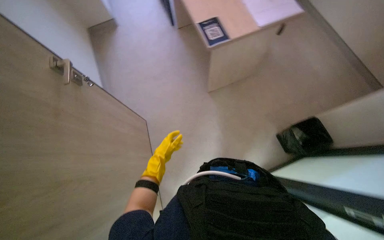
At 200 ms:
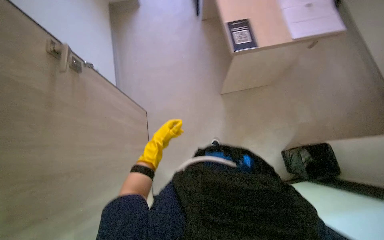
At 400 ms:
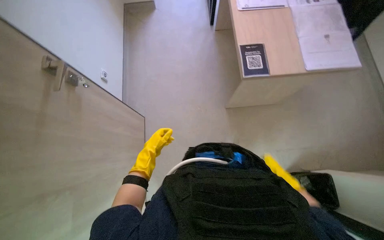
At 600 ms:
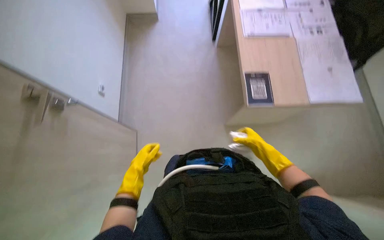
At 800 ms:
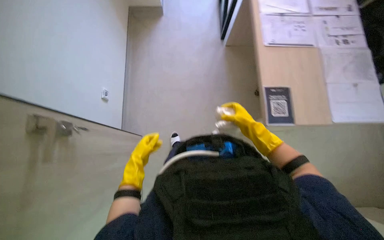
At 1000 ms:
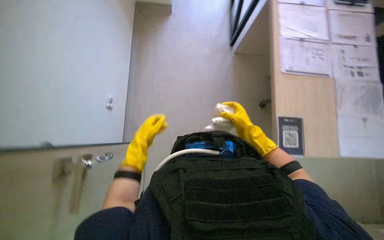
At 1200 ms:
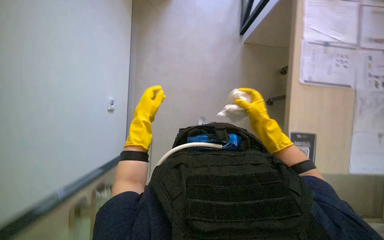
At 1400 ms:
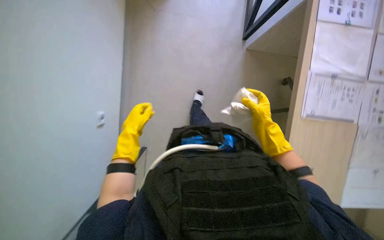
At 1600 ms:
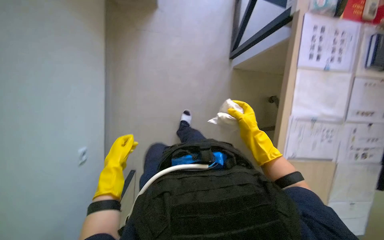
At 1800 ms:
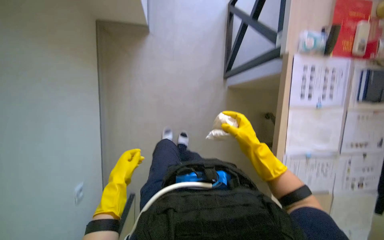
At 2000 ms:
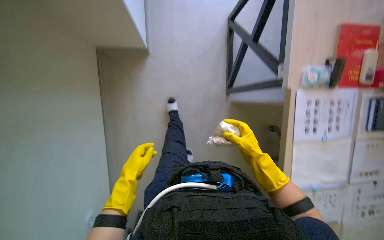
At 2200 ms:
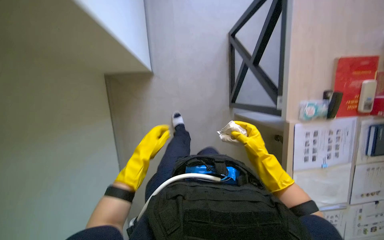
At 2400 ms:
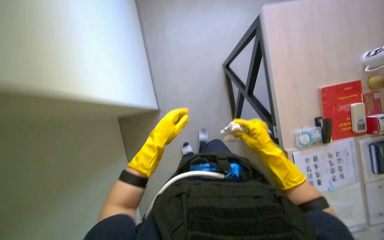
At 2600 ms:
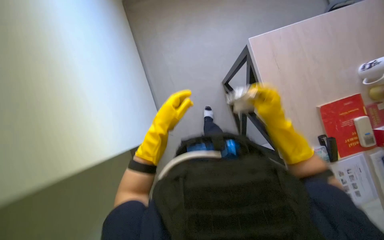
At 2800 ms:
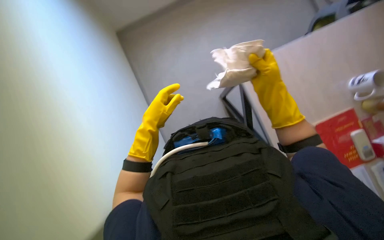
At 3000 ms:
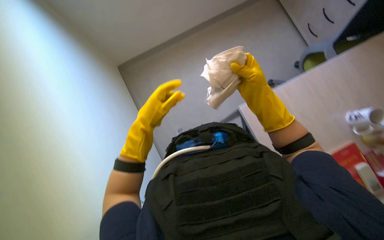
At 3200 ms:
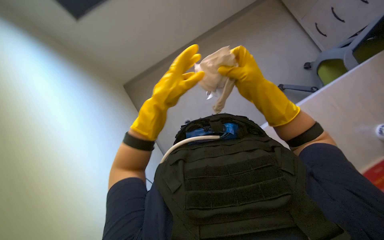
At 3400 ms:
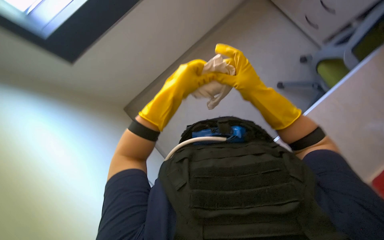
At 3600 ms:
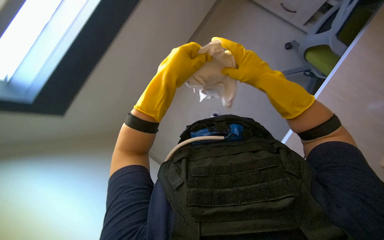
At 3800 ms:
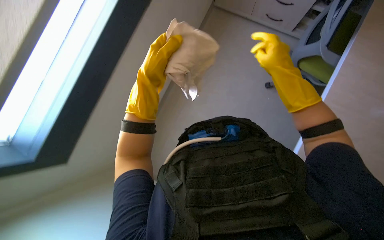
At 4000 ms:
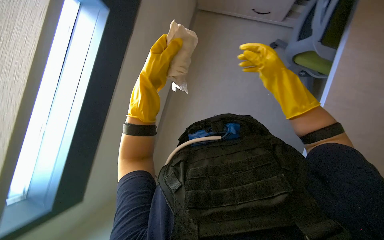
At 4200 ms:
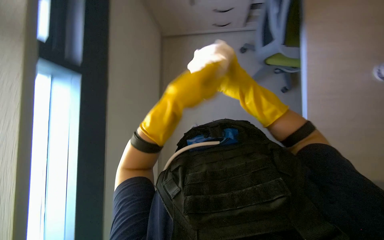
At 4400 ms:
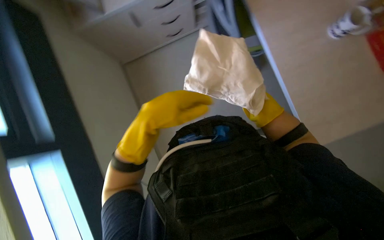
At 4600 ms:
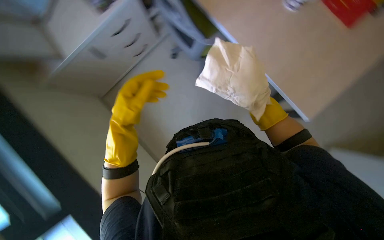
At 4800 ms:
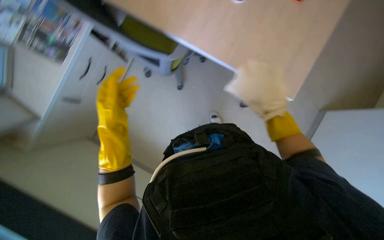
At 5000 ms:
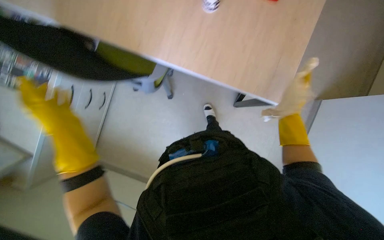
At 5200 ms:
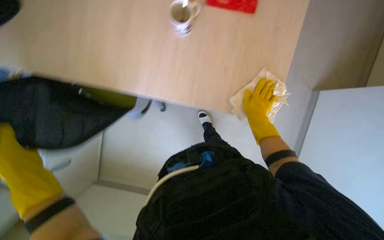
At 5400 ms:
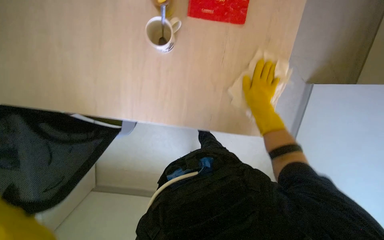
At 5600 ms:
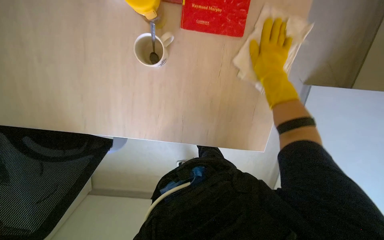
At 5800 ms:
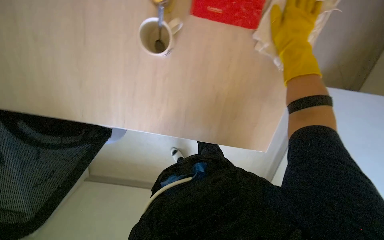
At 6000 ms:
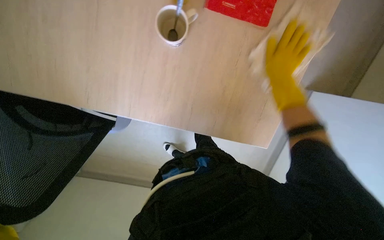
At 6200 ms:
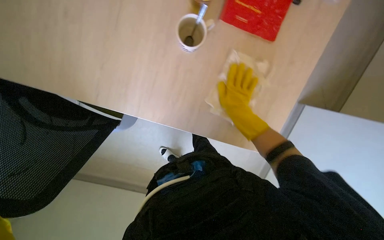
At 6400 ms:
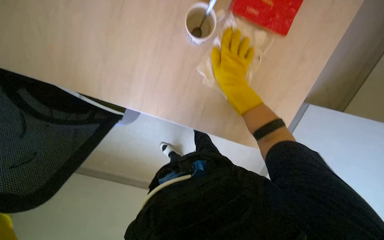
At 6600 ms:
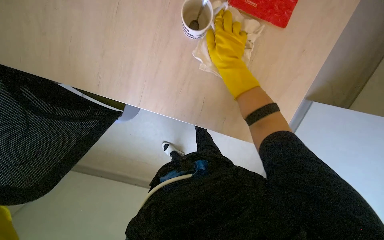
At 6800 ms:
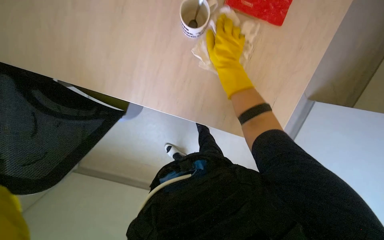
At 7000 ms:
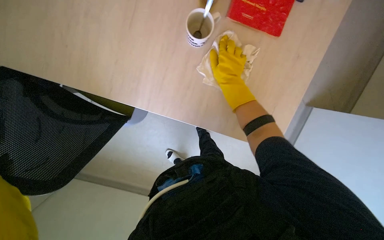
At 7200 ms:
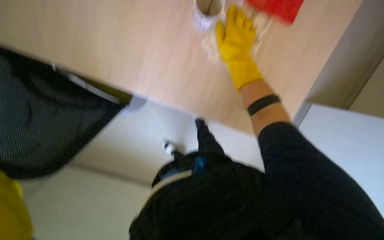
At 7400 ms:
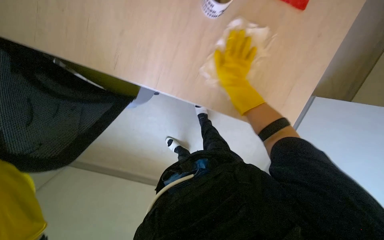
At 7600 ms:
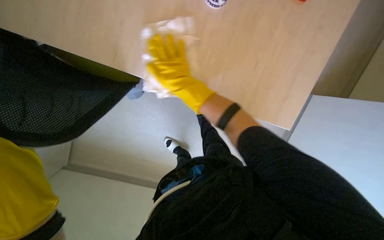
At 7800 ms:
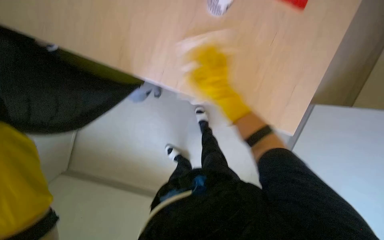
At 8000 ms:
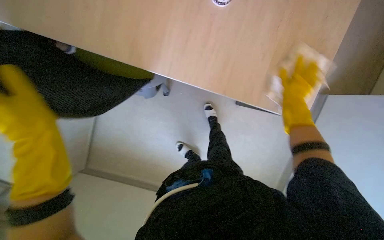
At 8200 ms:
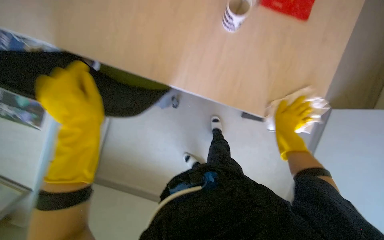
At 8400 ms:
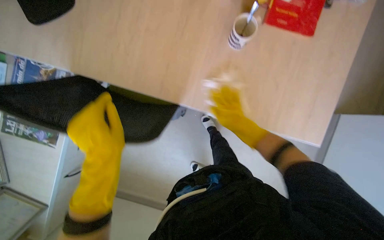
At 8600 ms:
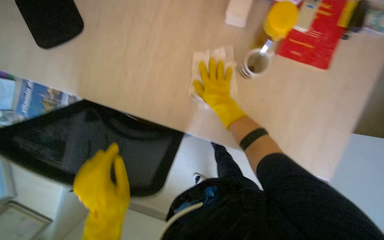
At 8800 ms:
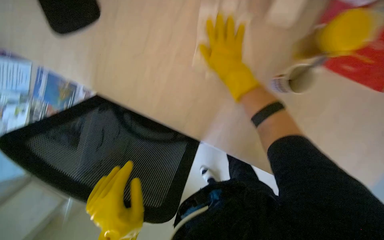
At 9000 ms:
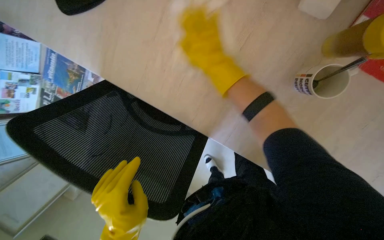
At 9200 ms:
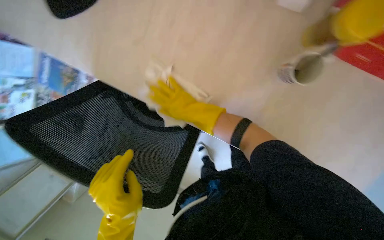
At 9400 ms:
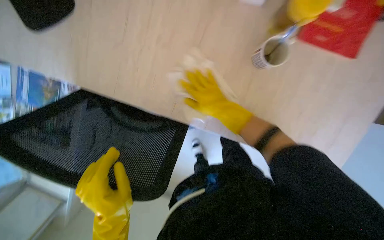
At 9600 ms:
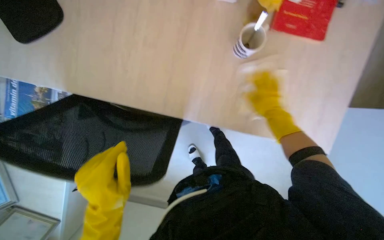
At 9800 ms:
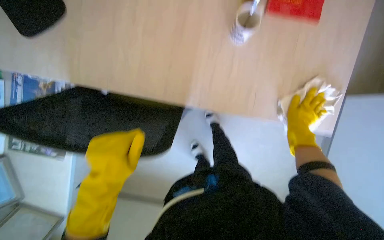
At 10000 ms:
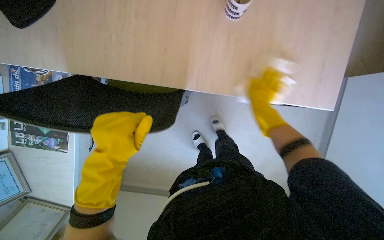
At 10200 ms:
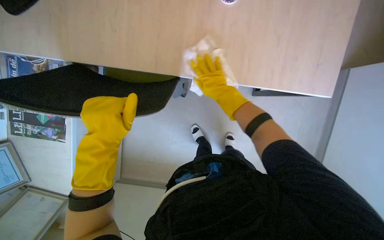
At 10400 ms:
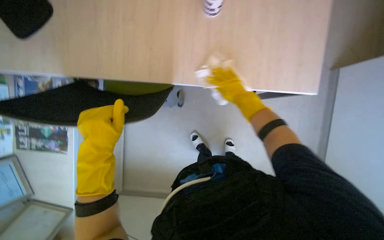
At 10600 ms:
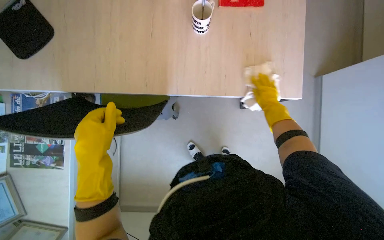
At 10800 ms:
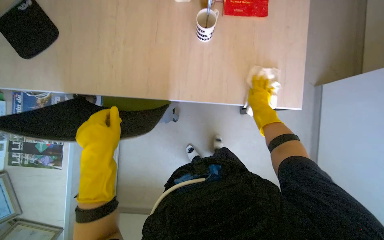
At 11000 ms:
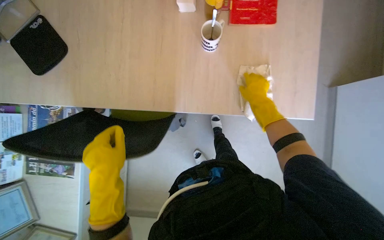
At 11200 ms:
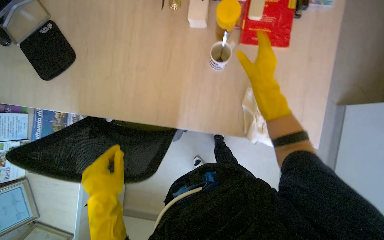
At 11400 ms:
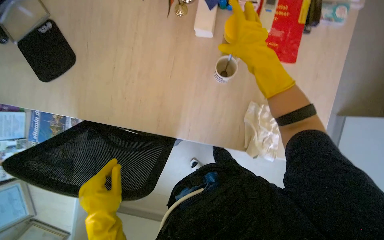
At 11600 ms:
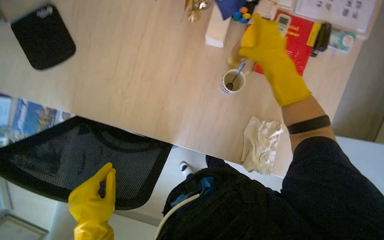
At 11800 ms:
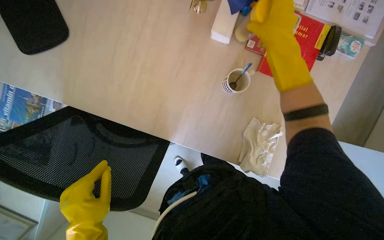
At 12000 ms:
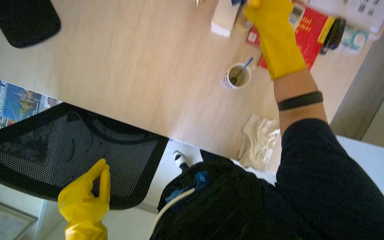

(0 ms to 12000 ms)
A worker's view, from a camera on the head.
Job: wiping surfaces.
The whole recording: Wiping office desk surface. The worker wipes the surface of an office desk with a white cloth.
0 ms - 1600 ms: The left hand shifts approximately 20 cm to the left, and goes up the picture and returns, roughly 35 cm each way.
1600 ms - 3000 ms: The camera is carried about 60 cm. The view tips upward by some 20 degrees.
3000 ms - 4400 ms: The right hand is displaced to the right and down the picture by roughly 20 cm, while the left hand is displaced nearer to the camera by some 20 cm.
4400 ms - 6000 ms: The right hand swings nearer and farther, approximately 30 cm each way, with 3 reversals.
6000 ms - 7600 ms: The right hand is displaced to the left by roughly 35 cm.
7600 ms - 9000 ms: The head turns to the left by approximately 20 degrees. The right hand goes some 15 cm up the picture, and goes to the right and returns, roughly 35 cm each way.
9000 ms - 10400 ms: The right hand moves left and right over about 40 cm, changing direction 2 times.
10400 ms - 12000 ms: The right hand shifts approximately 50 cm up the picture.

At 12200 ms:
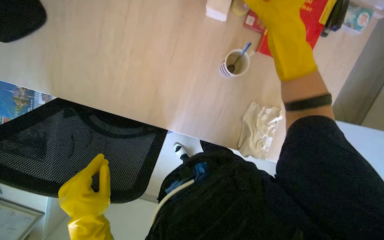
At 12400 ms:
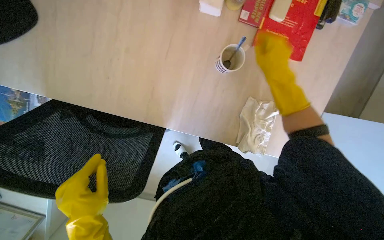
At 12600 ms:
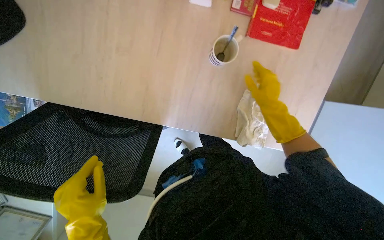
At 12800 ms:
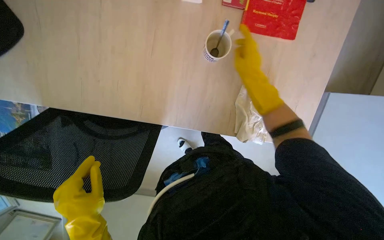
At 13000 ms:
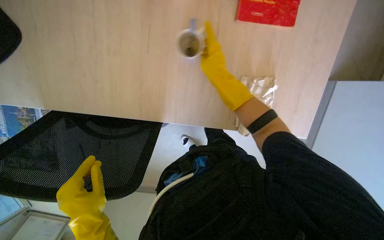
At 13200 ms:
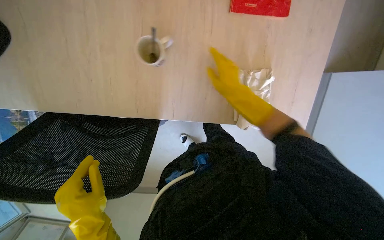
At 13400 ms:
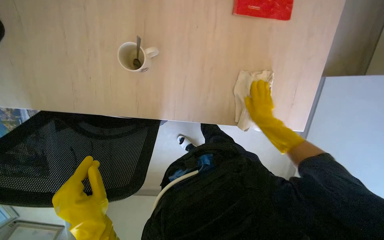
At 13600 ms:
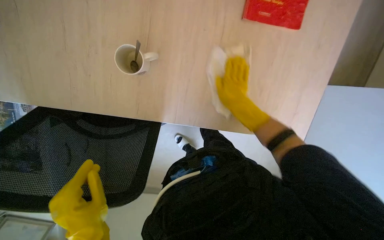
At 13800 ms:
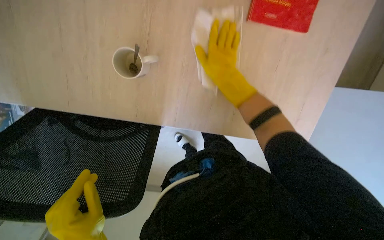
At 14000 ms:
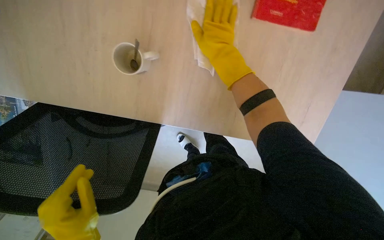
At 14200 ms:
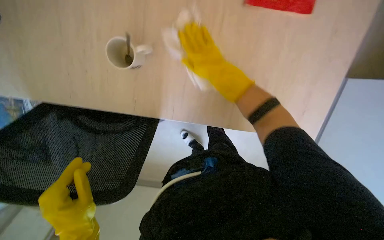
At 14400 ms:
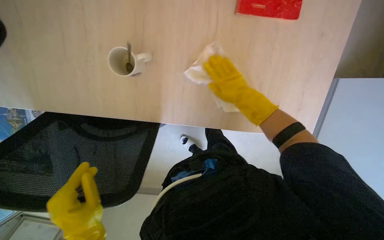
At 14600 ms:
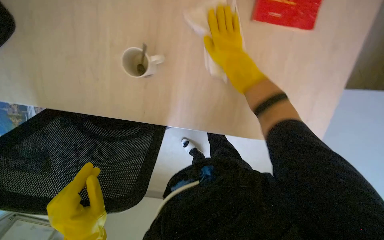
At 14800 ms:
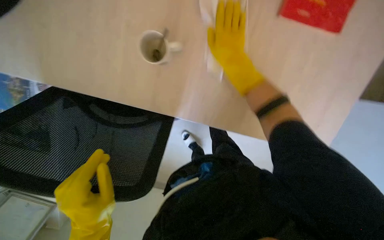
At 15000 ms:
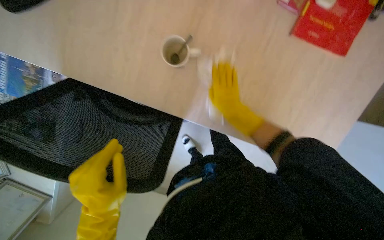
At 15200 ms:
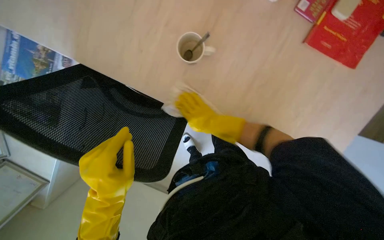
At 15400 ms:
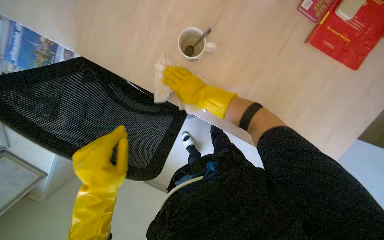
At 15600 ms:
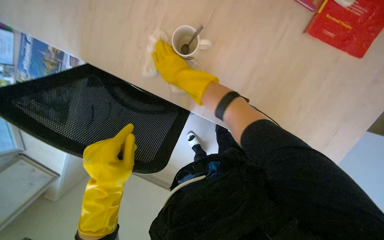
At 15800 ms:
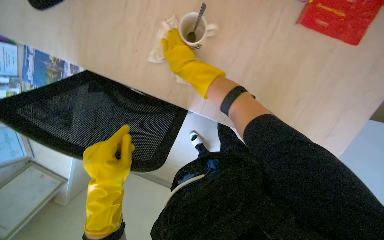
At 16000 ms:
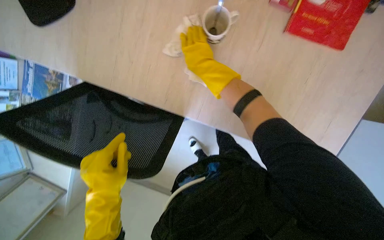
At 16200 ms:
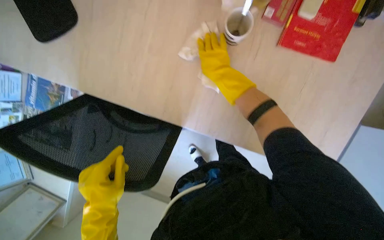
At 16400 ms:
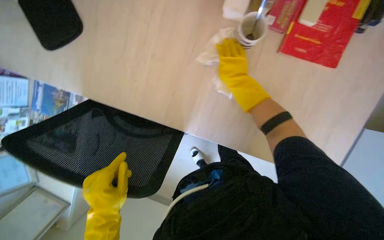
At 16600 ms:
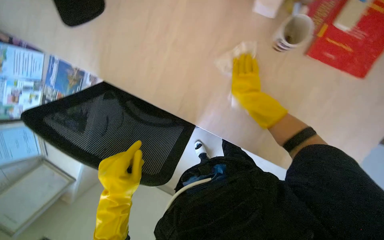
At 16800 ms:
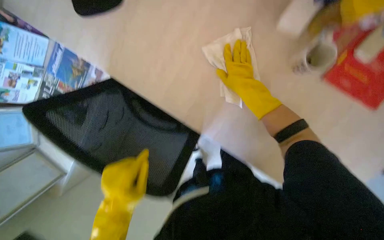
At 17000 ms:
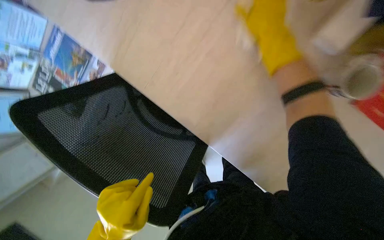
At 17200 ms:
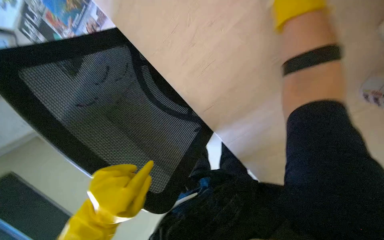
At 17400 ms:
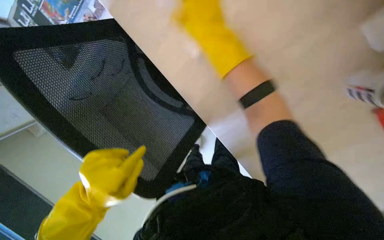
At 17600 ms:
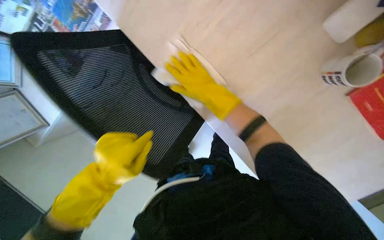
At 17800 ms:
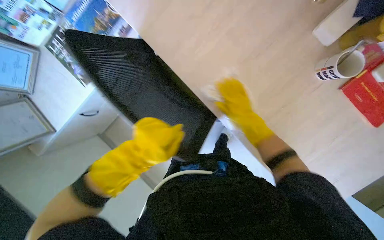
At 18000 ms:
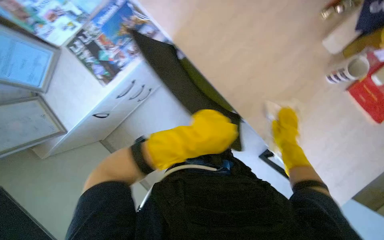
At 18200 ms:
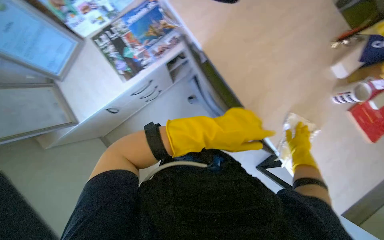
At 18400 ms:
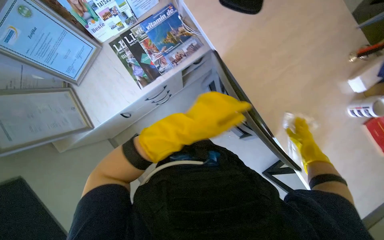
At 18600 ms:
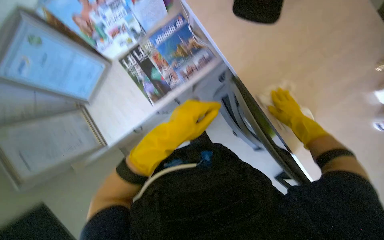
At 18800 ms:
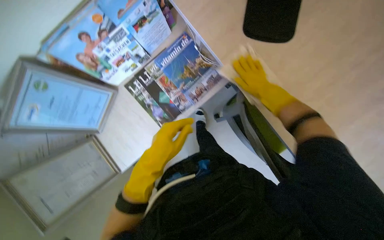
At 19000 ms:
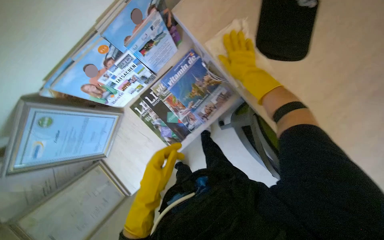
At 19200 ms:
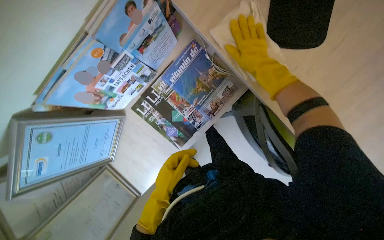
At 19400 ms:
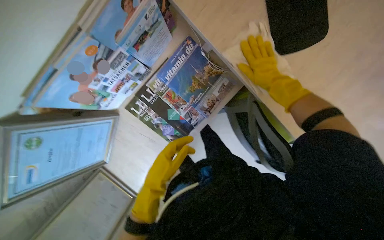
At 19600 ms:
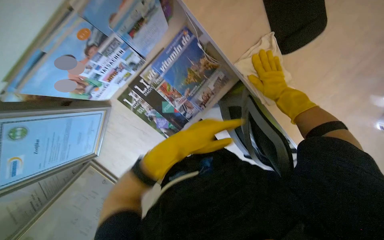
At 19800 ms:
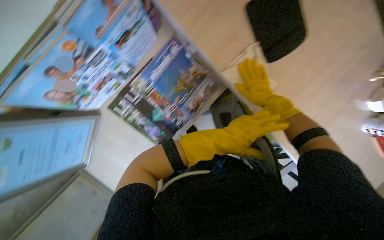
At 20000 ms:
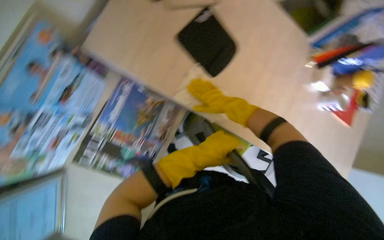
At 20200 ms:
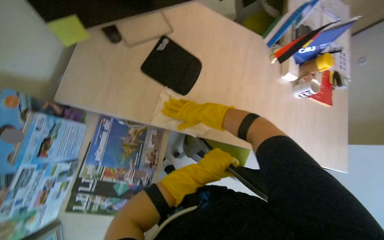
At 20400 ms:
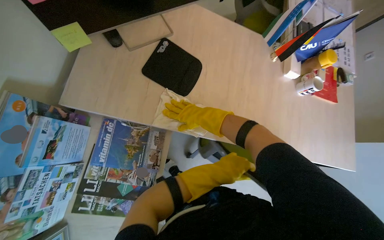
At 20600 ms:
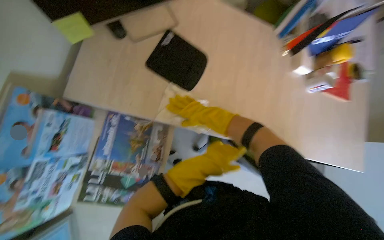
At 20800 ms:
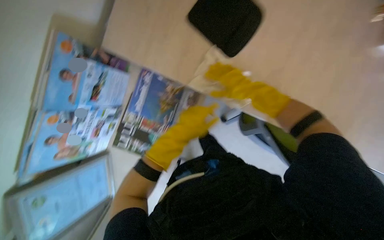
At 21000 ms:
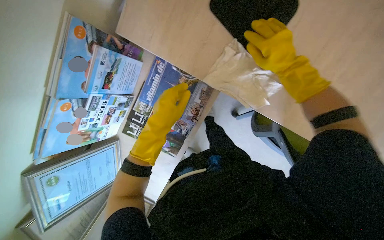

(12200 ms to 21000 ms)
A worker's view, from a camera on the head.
Job: wiping surfaces.
The whole recording: Wiping office desk surface. The worker wipes the surface of an office desk with a white cloth.
12200 ms - 13600 ms: The right hand heads farther from the camera and down the picture, covering about 35 cm.
13600 ms - 15200 ms: The right hand goes up and down the picture, about 20 cm each way, reversing 3 times.
15200 ms - 16600 ms: The right hand moves up the picture and nearer to the camera, approximately 15 cm.
18000 ms - 19600 ms: The camera is carried about 70 cm. The view tips downward by approximately 15 degrees.
